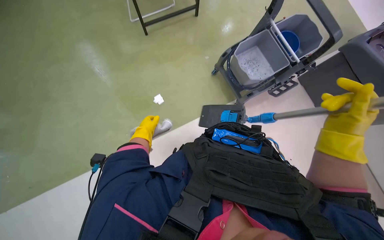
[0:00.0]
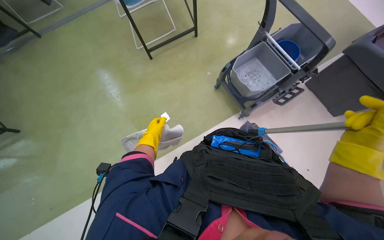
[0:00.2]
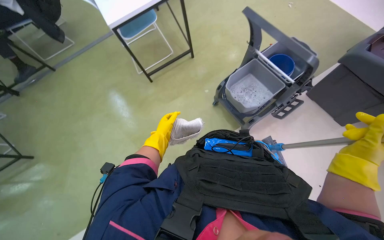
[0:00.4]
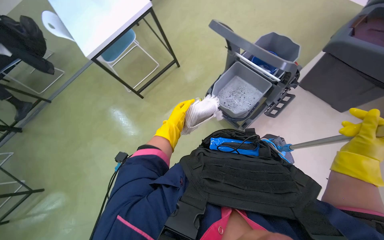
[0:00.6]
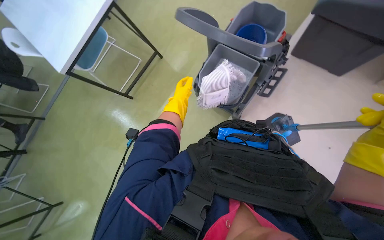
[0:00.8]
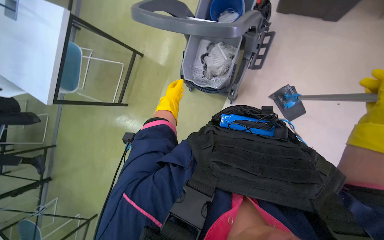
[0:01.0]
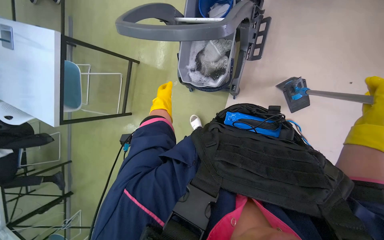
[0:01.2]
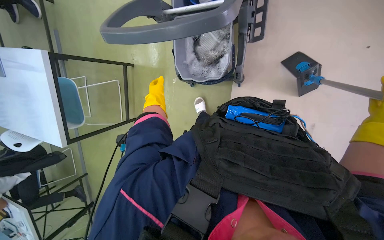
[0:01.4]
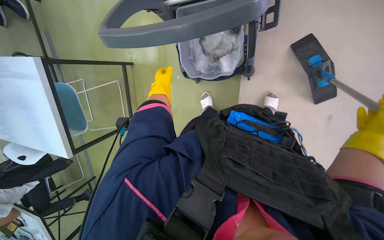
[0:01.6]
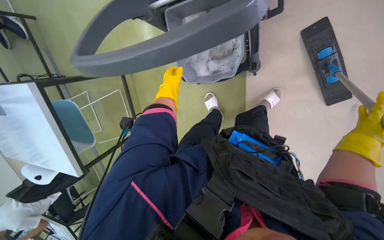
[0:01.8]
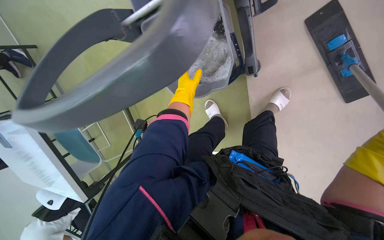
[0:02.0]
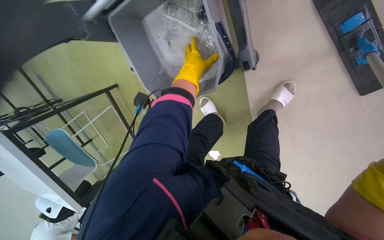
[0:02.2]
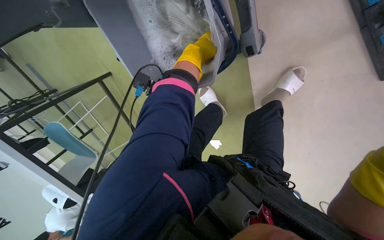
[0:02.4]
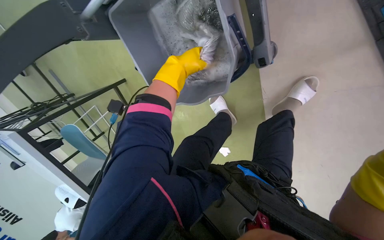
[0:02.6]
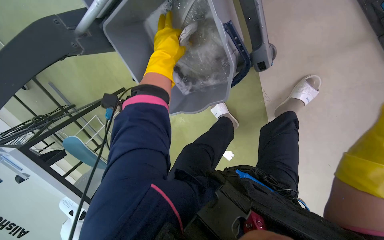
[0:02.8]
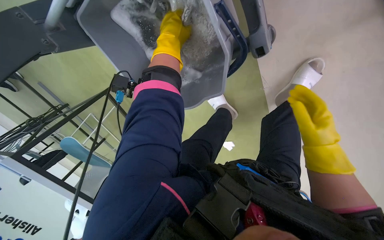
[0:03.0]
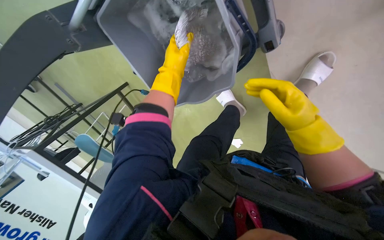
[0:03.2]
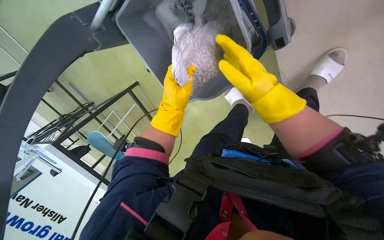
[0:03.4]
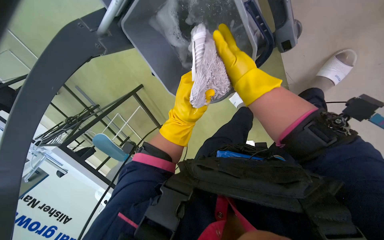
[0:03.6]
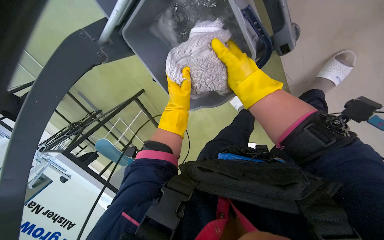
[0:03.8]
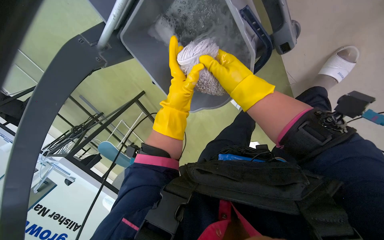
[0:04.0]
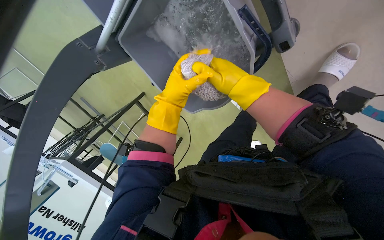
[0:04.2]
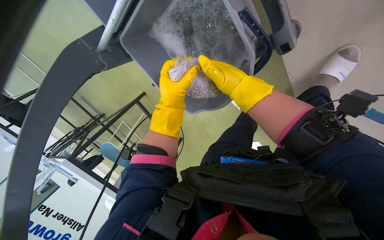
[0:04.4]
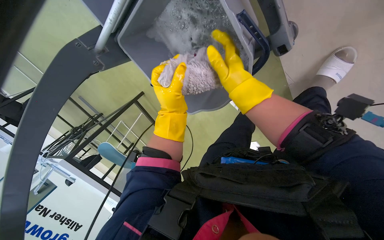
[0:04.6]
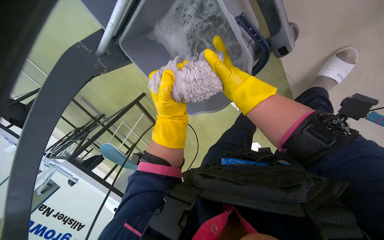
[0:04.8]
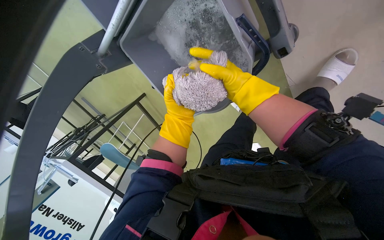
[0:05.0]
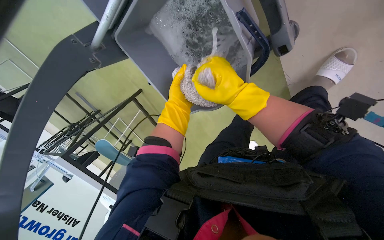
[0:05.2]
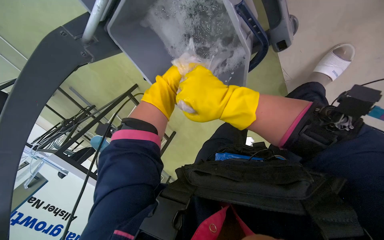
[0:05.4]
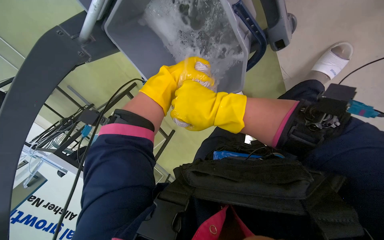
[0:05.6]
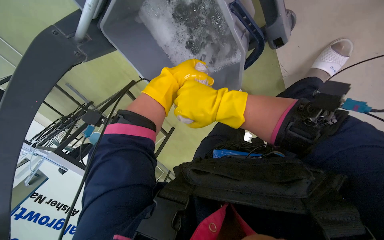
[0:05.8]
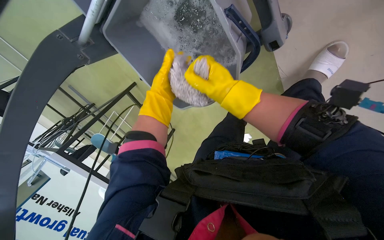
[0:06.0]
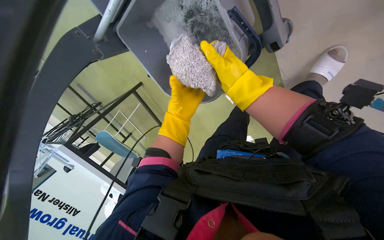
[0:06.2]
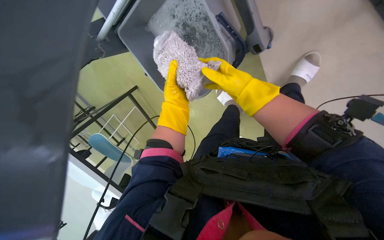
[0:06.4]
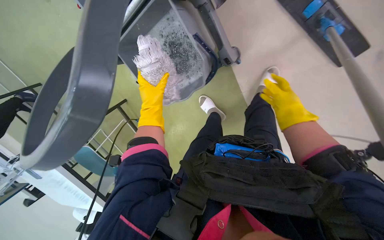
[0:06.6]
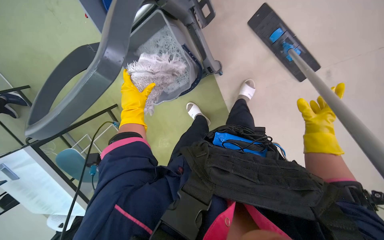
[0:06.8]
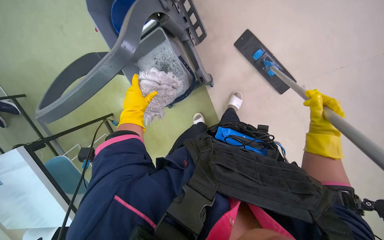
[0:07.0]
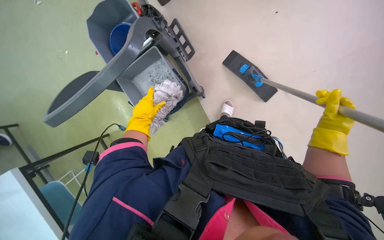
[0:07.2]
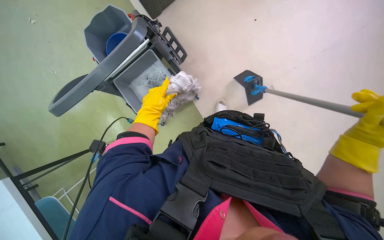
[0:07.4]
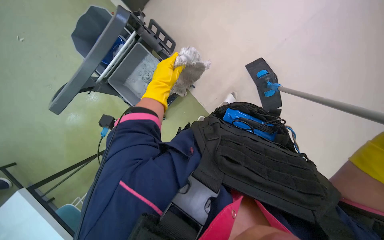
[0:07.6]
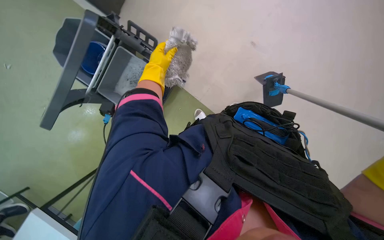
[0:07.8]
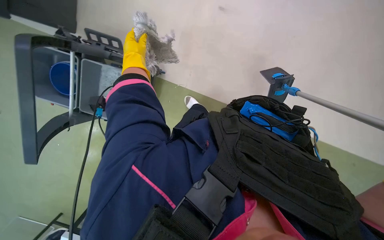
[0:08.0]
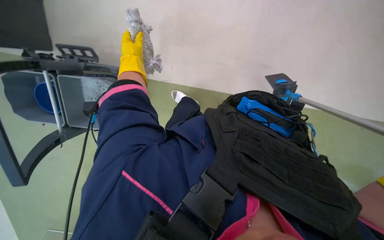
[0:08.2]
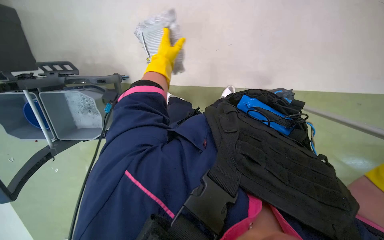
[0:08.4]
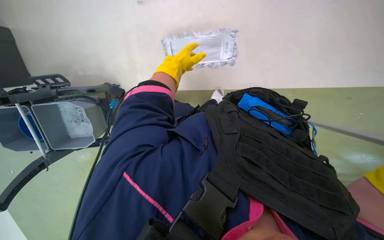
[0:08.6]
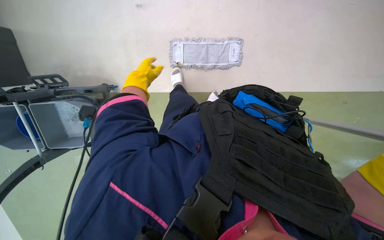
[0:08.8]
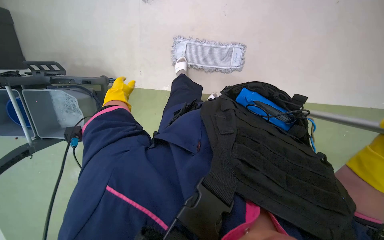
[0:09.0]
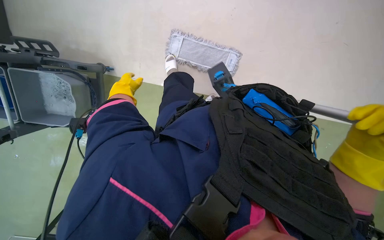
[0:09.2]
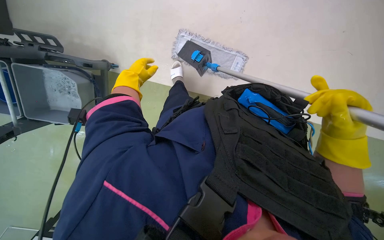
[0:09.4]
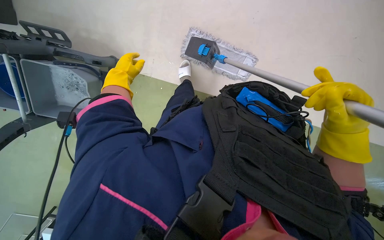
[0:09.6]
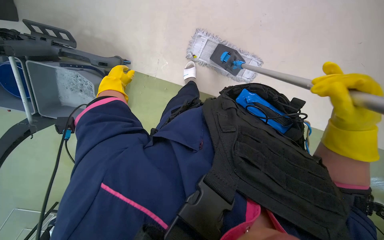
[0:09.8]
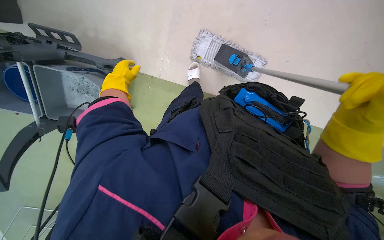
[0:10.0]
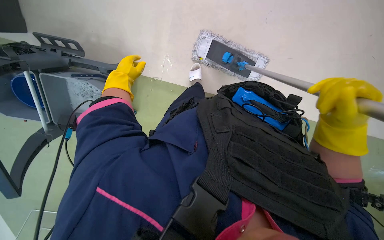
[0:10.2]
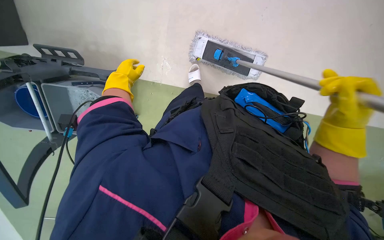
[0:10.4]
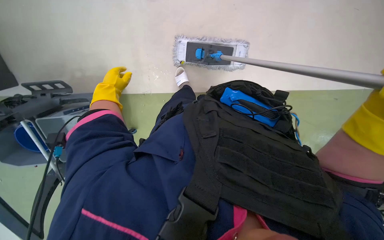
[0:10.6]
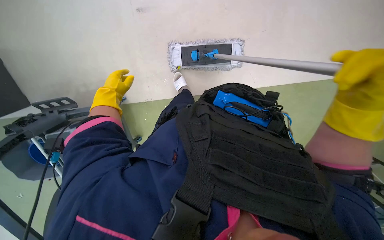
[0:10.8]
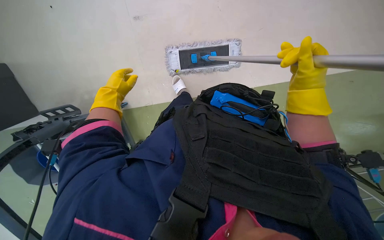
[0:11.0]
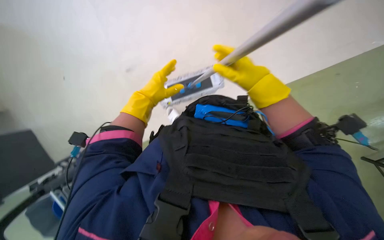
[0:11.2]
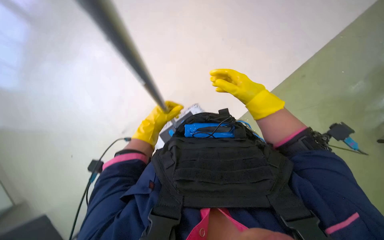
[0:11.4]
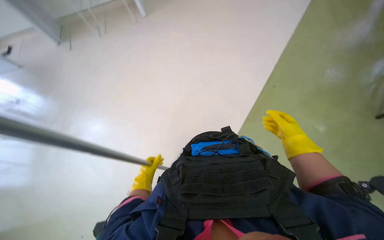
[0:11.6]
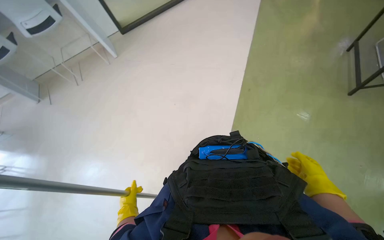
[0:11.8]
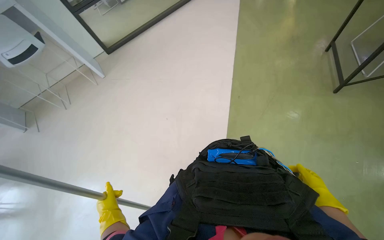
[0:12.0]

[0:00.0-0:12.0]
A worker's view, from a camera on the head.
Job: mopping floor.
The whole recording: Mopping office floor. The worker mops the office floor with a flat mop, periodically wringing it in a bucket.
0:01.6 to 0:03.0: The left hand moves up the picture and to the right, about 35 cm.
0:03.0 to 0:04.4: The right hand heads to the left and up the picture, covering some 30 cm, while the left hand heads down the picture, covering about 15 cm.
0:04.4 to 0:06.0: The left hand swings nearer and farther, roughly 15 cm each way, with 3 reversals.
0:06.0 to 0:07.6: The camera is carried about 40 cm. The view tips upward by approximately 25 degrees.
0:07.6 to 0:09.0: The left hand moves left and right over approximately 20 cm, changing direction 2 times.
0:10.4 to 0:12.0: The view tilts about 35 degrees upward. Everything in view rotates about 50 degrees counterclockwise.

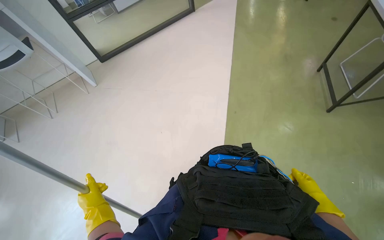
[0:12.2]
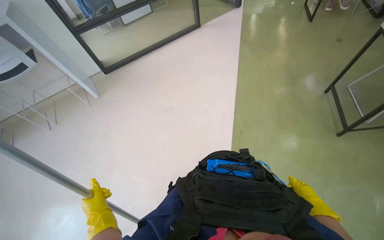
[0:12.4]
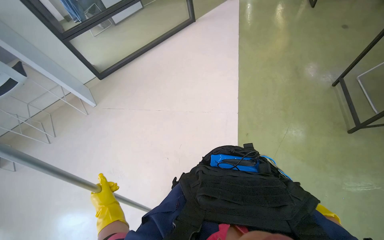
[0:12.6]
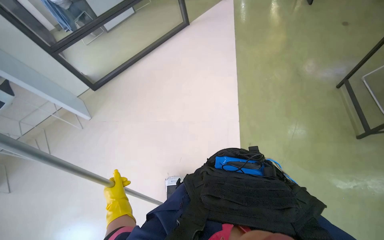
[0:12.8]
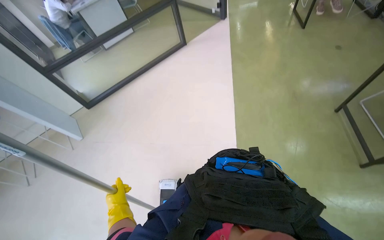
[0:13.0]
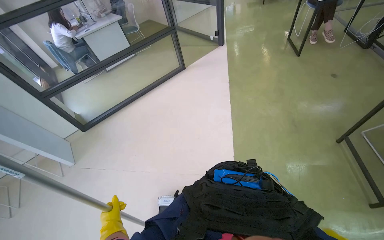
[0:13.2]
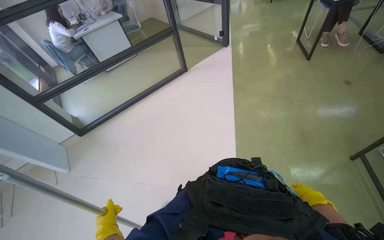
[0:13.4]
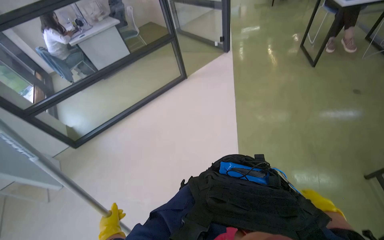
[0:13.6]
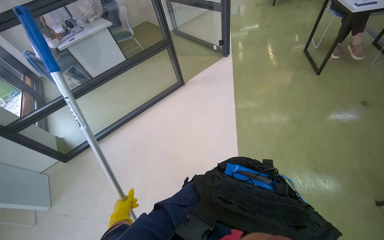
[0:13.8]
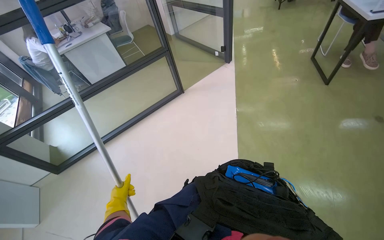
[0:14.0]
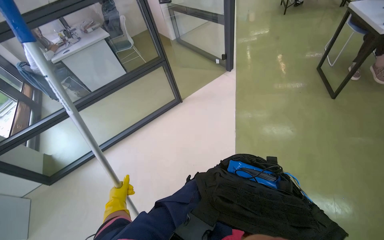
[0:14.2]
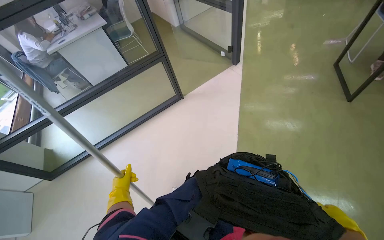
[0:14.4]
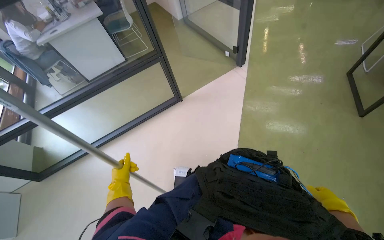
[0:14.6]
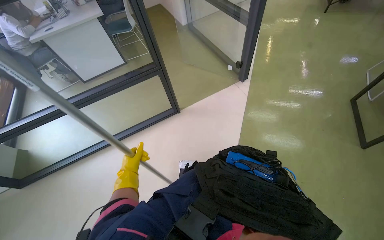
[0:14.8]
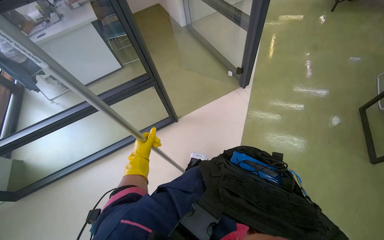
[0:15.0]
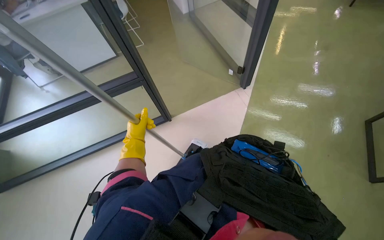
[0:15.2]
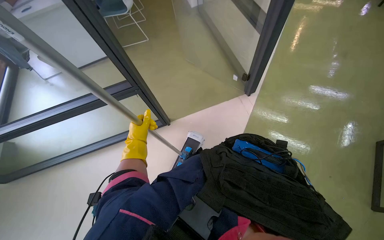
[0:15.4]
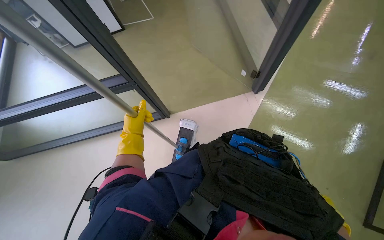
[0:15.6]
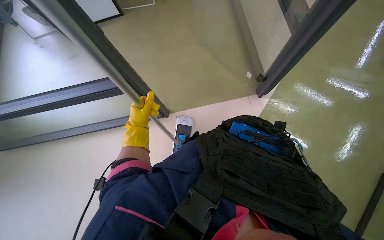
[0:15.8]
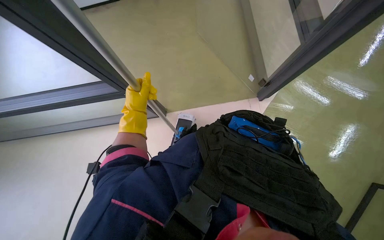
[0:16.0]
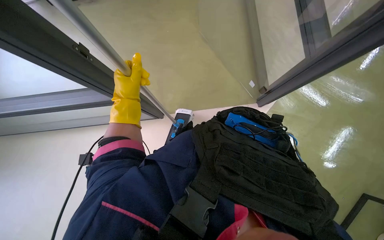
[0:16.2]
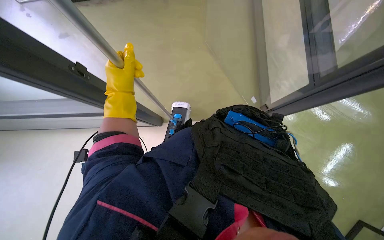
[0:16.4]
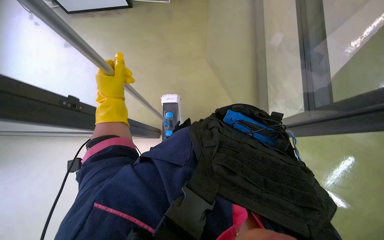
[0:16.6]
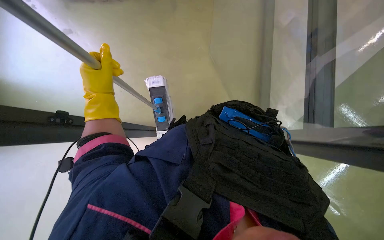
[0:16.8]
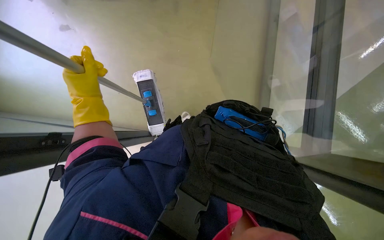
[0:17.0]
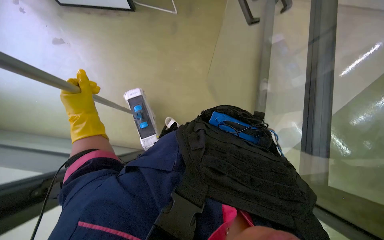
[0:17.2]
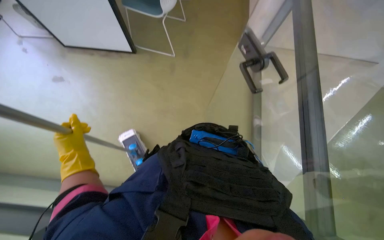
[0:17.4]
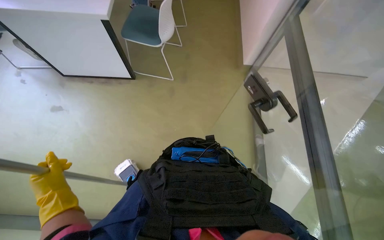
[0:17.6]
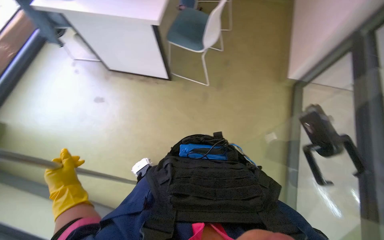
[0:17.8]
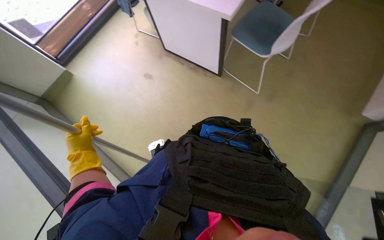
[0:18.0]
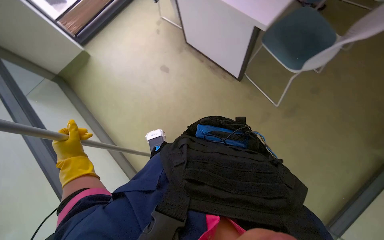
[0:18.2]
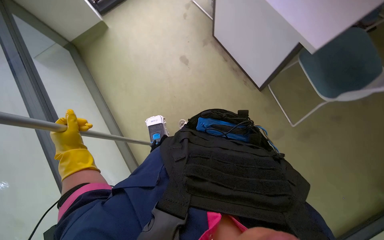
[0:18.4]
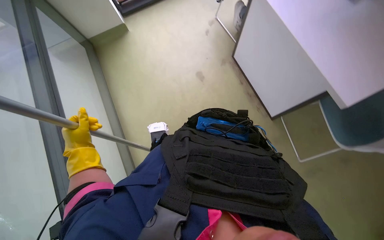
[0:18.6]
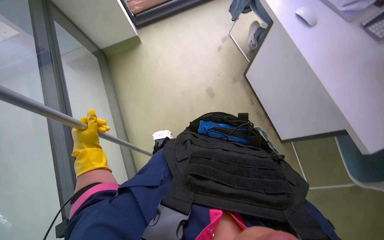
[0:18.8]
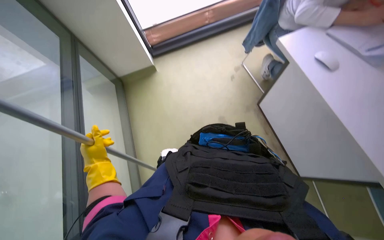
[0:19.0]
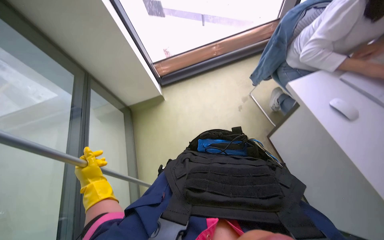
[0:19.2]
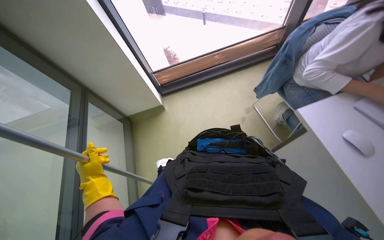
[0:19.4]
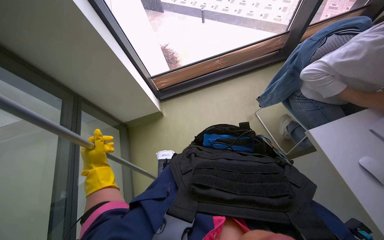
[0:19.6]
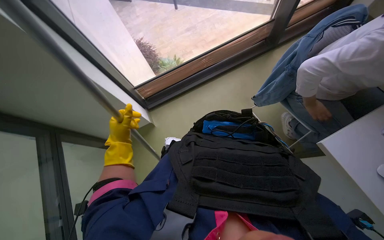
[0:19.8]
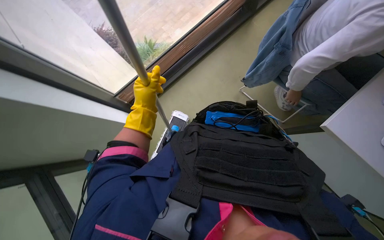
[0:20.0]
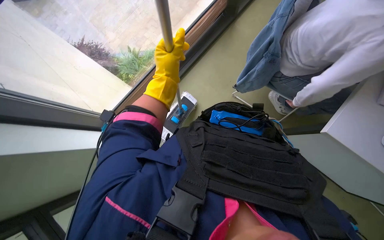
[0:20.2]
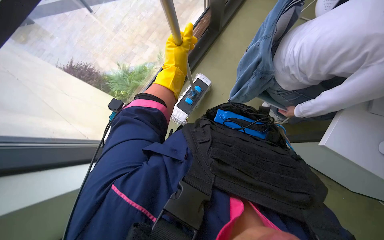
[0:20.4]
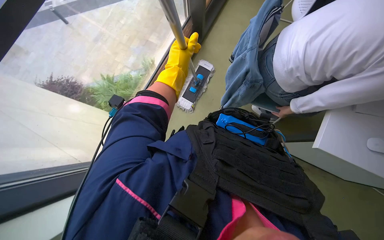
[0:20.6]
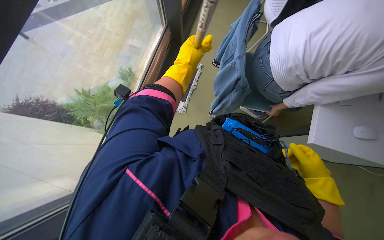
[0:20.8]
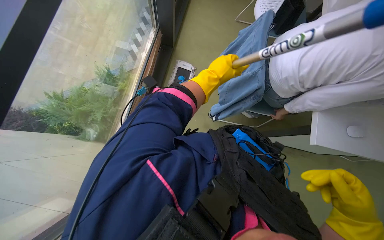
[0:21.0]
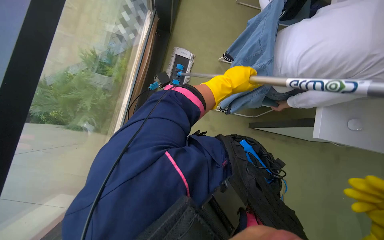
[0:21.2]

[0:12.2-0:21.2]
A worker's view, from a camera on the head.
Job: mopping floor.
The whole recording: Mopping office floor. The worker mops the office floor with a flat mop, periodically wringing it in a bucket.
0:12.2 to 0:13.8: The camera pitches upward, by some 20 degrees.
0:13.8 to 0:15.2: The head travels some 1.5 m.
0:15.2 to 0:16.6: The wearer looks about 10 degrees further downward. The left hand heads up the picture, covering approximately 20 cm.
0:19.8 to 0:21.2: The scene rotates clockwise by roughly 25 degrees. The left hand is displaced to the right by about 25 cm.
